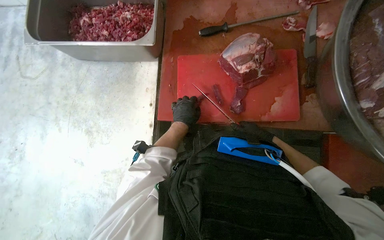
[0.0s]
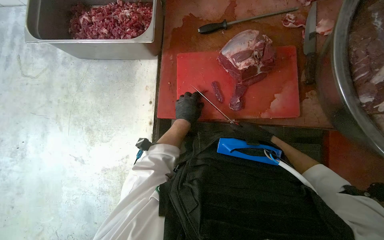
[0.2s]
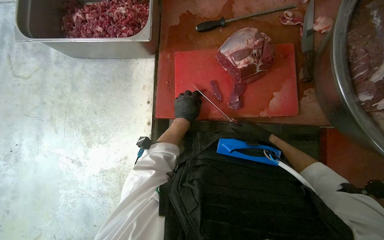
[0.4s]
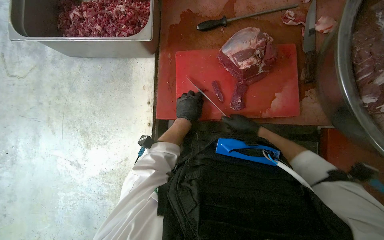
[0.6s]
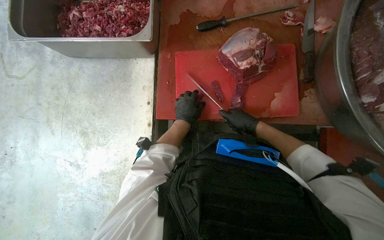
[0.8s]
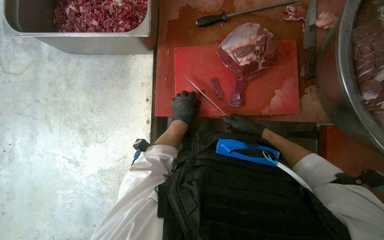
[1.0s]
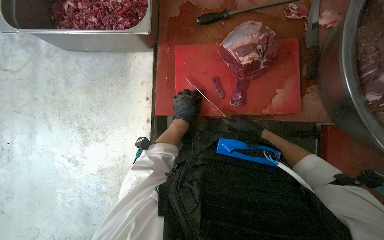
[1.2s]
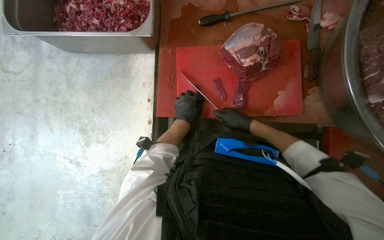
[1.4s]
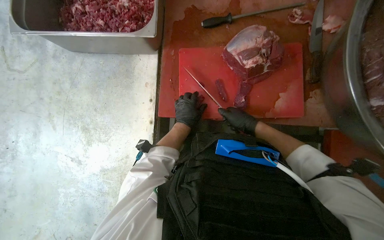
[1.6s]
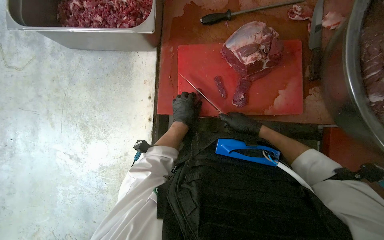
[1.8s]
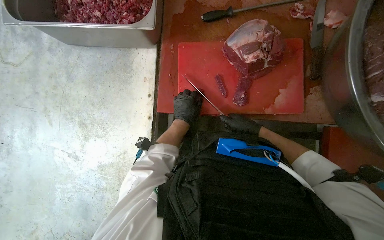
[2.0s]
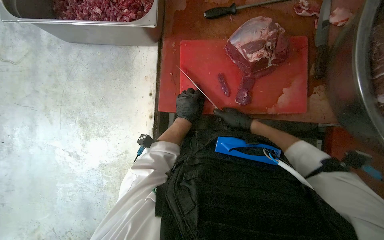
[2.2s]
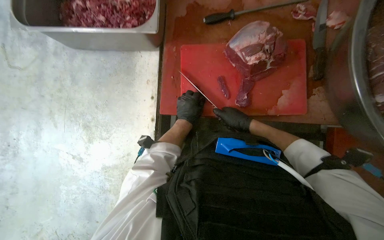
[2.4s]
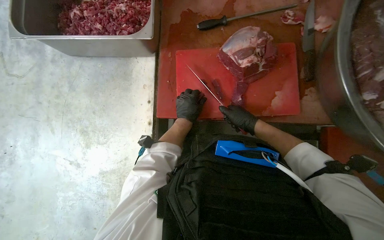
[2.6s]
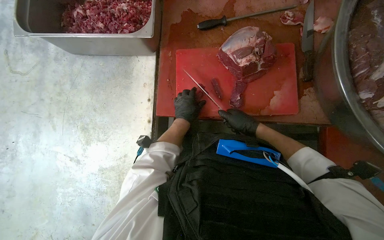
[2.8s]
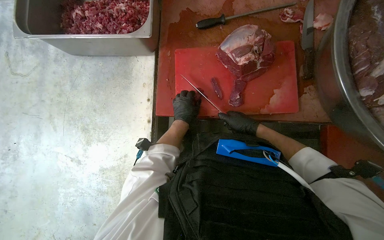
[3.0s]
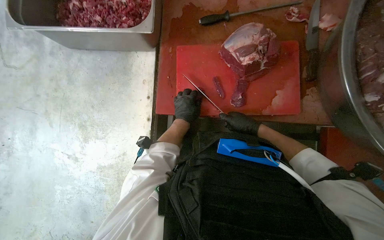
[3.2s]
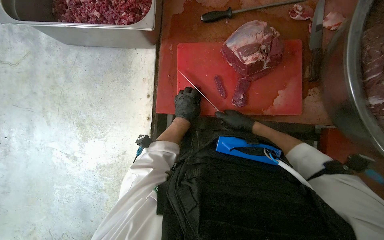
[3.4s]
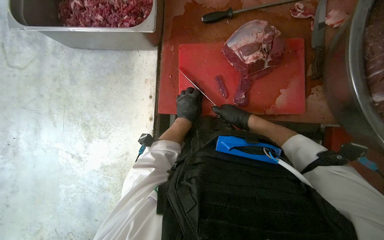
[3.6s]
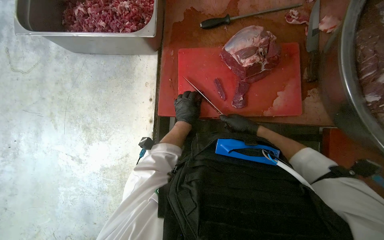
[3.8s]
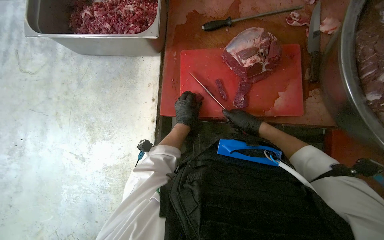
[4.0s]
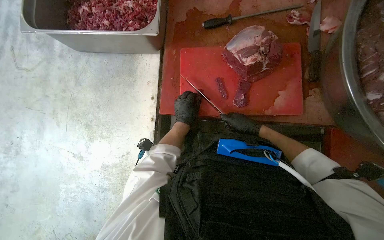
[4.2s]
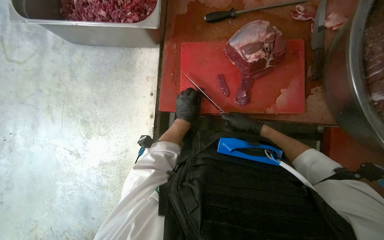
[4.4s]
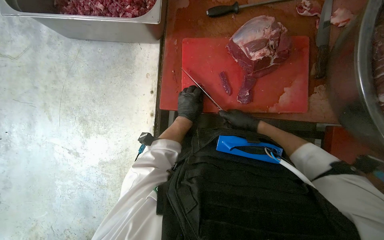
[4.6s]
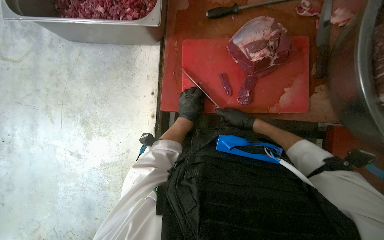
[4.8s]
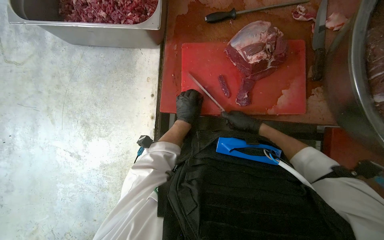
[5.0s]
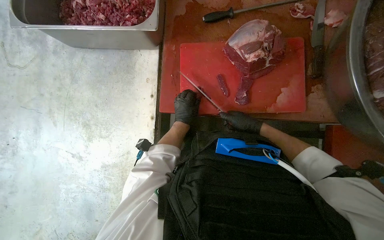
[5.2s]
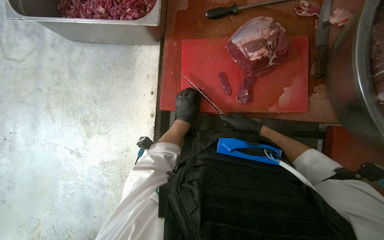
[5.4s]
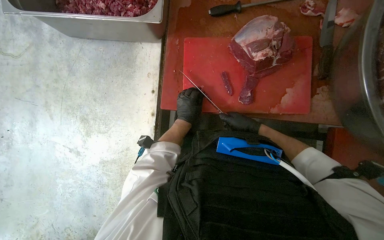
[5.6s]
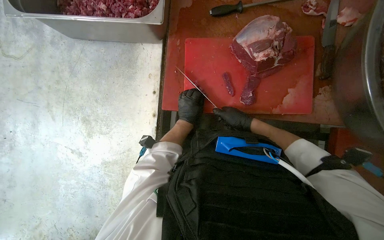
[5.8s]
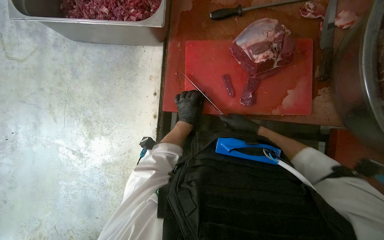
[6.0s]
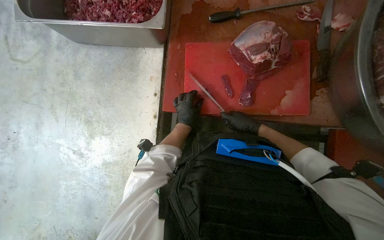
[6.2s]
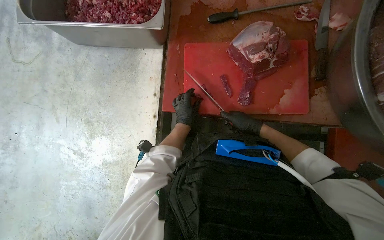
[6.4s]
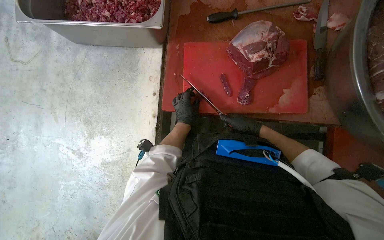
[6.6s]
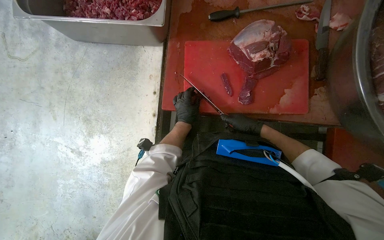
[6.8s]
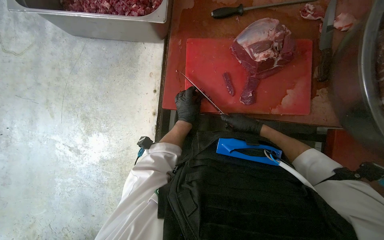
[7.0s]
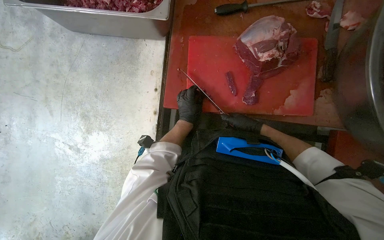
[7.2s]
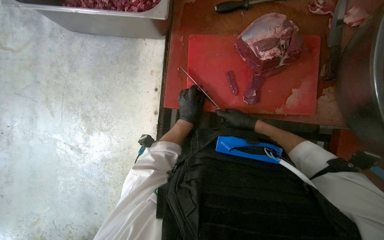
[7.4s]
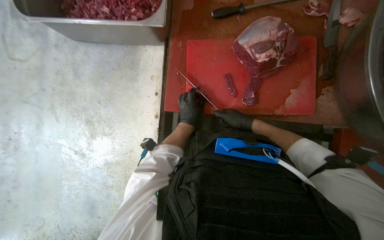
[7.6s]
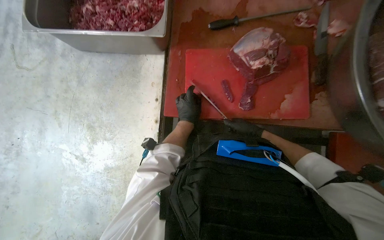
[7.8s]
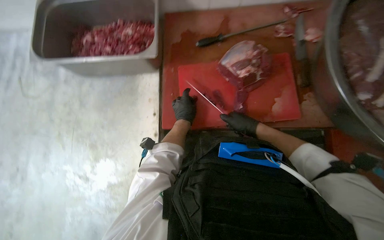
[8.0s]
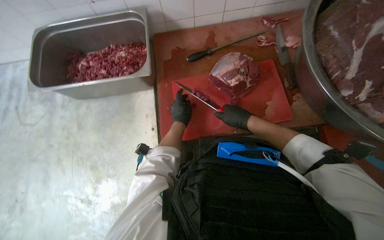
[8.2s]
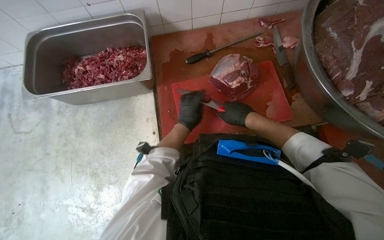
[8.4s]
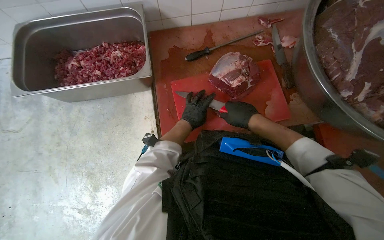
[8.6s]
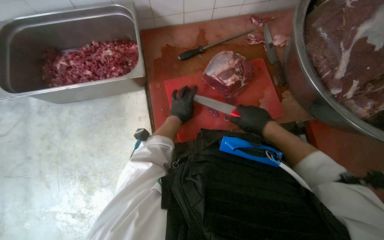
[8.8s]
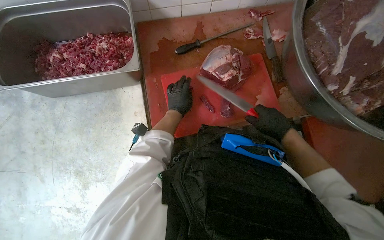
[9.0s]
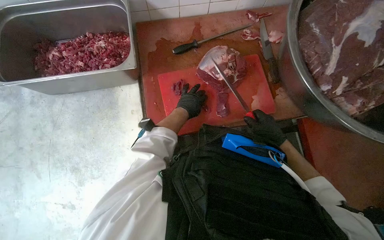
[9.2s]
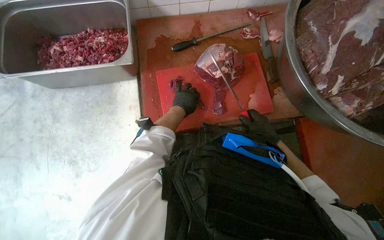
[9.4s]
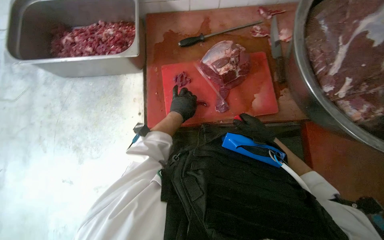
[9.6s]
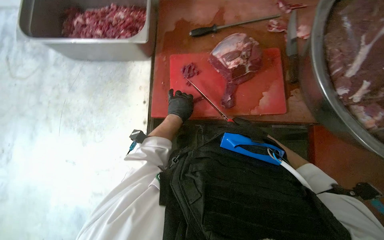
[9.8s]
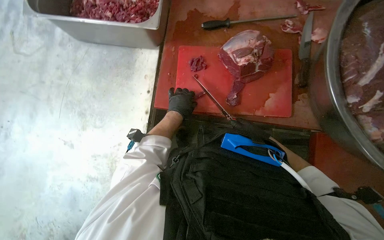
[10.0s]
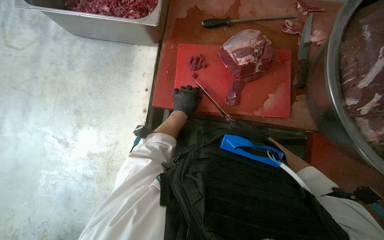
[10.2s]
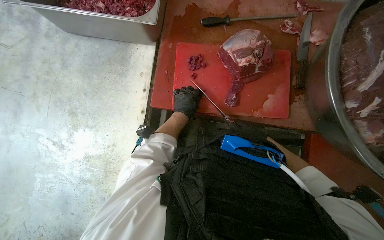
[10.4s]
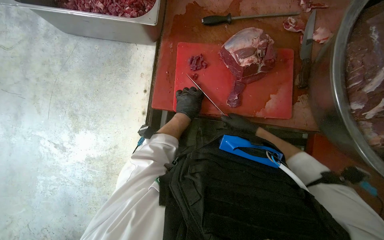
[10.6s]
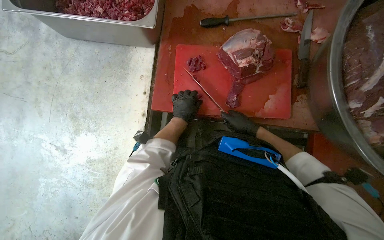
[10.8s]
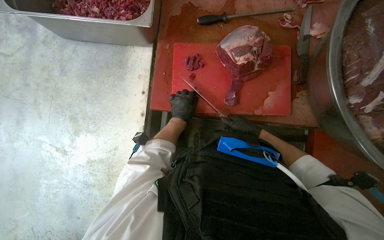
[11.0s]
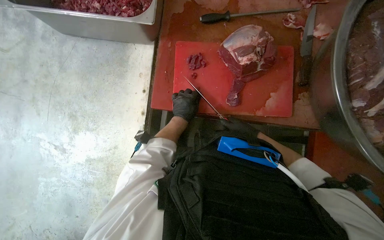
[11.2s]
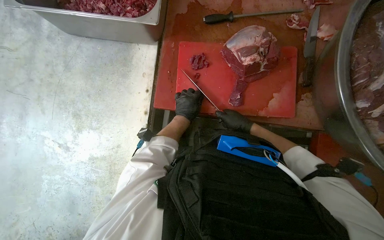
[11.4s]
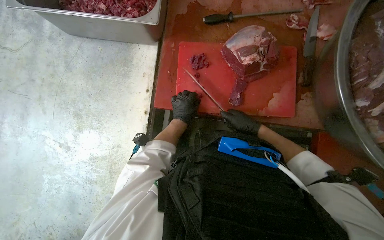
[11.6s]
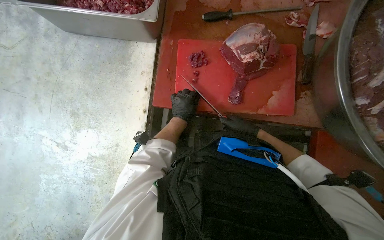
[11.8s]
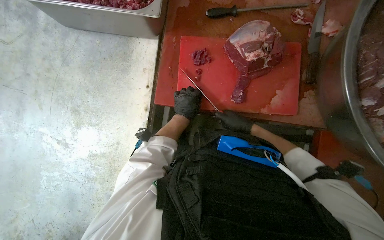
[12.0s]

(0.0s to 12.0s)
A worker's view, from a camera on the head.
Job: preparing food.
The whole recording: Cutting meat on board. The worker cuts pieces of meat on a red cutting board with a knife.
0.0s - 1.6s: The right hand goes some 10 cm to the left.
1.6s - 6.0s: The hands stay close to where they were, moving slightly.
7.6s - 9.0s: The right hand heads nearer to the camera, covering roughly 20 cm.
9.0s - 10.4s: The right hand is displaced farther from the camera by some 20 cm.
10.4s - 12.0s: The right hand heads to the left, covering about 10 cm.

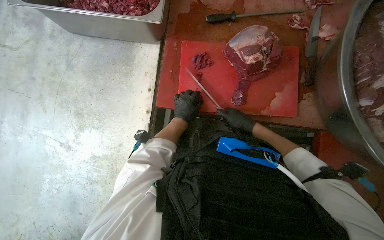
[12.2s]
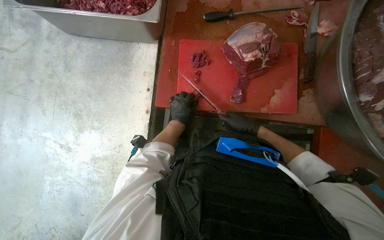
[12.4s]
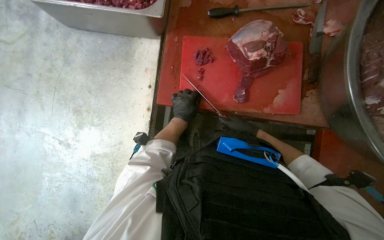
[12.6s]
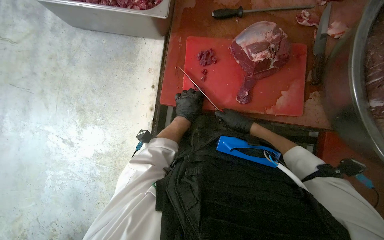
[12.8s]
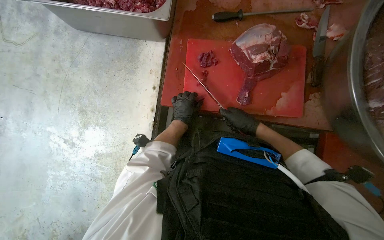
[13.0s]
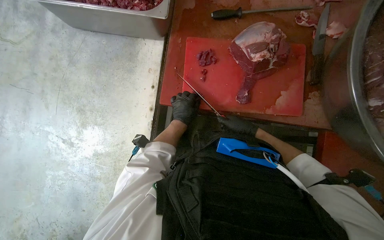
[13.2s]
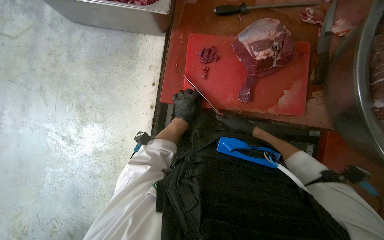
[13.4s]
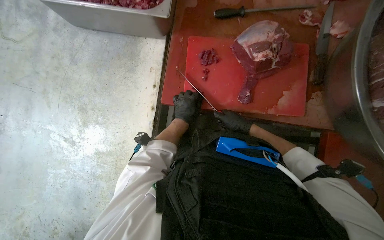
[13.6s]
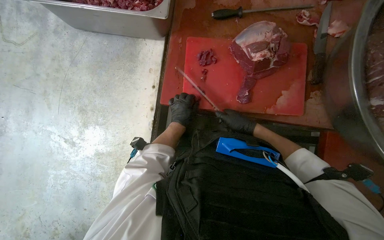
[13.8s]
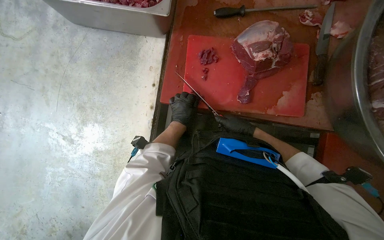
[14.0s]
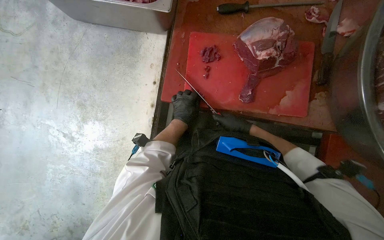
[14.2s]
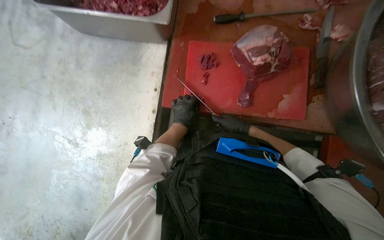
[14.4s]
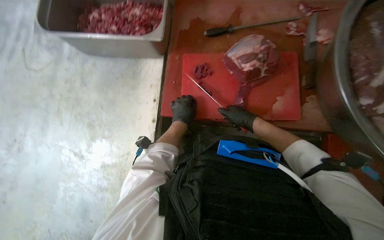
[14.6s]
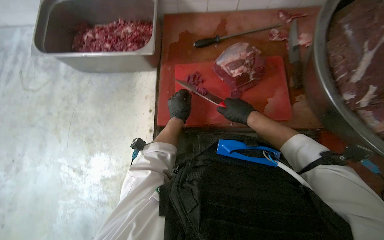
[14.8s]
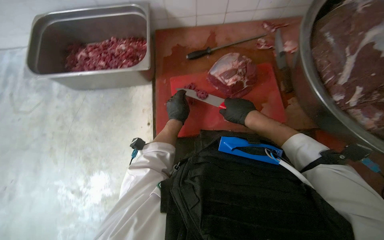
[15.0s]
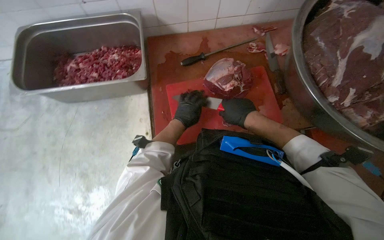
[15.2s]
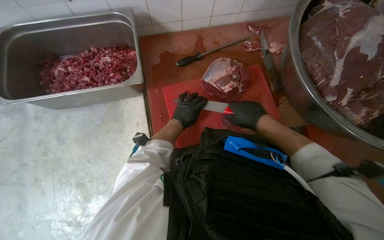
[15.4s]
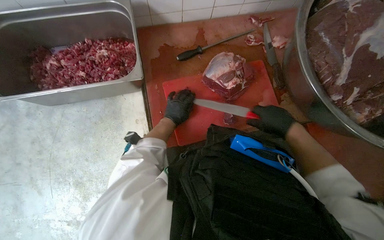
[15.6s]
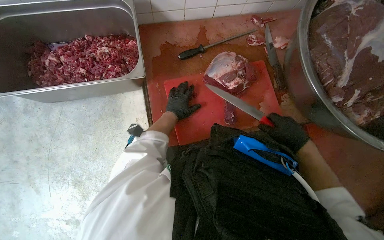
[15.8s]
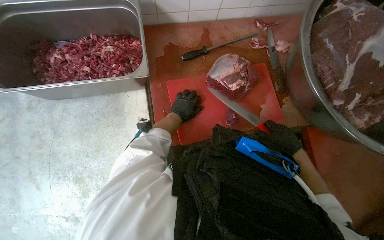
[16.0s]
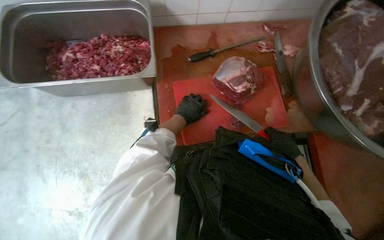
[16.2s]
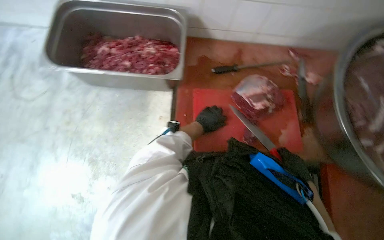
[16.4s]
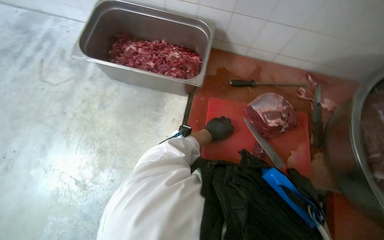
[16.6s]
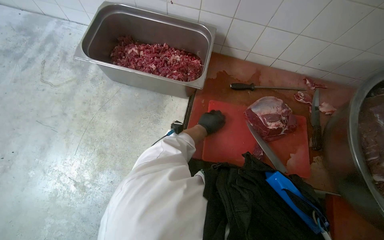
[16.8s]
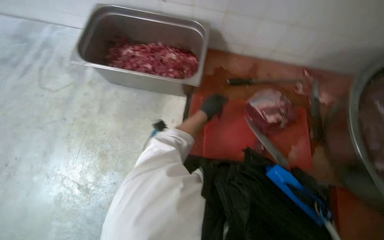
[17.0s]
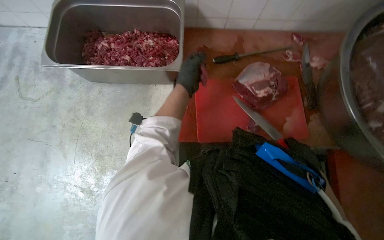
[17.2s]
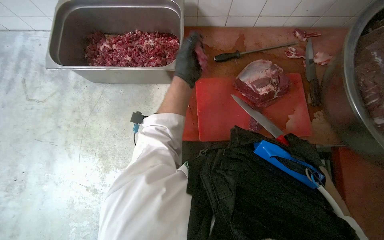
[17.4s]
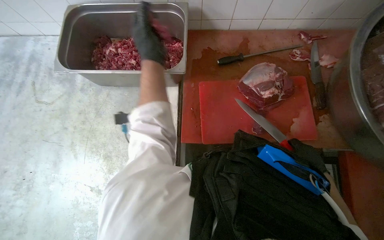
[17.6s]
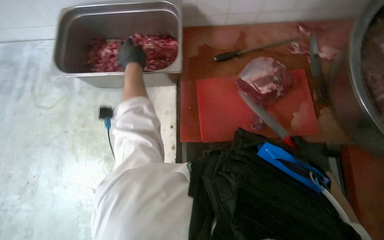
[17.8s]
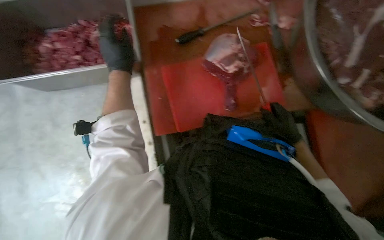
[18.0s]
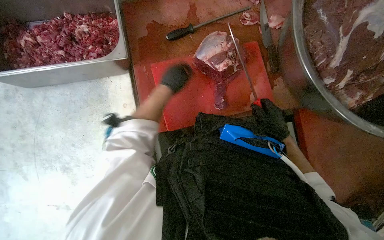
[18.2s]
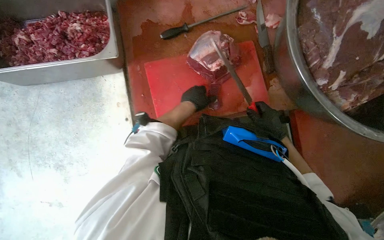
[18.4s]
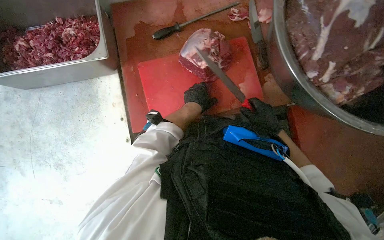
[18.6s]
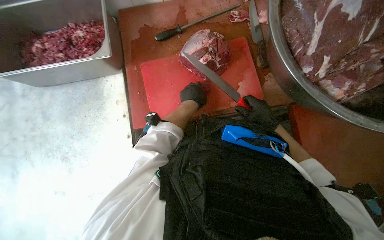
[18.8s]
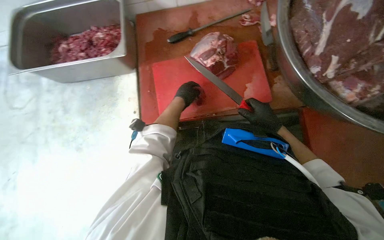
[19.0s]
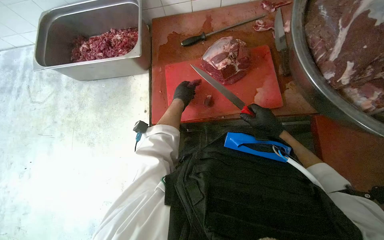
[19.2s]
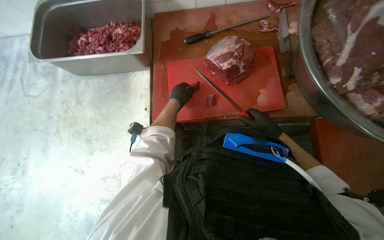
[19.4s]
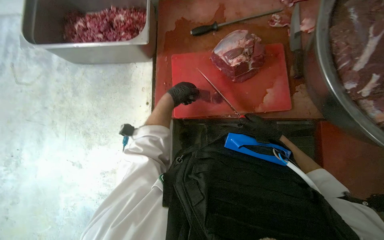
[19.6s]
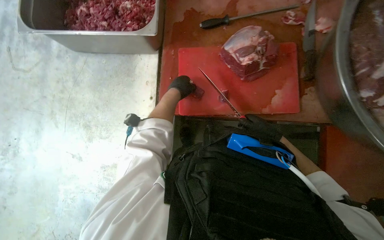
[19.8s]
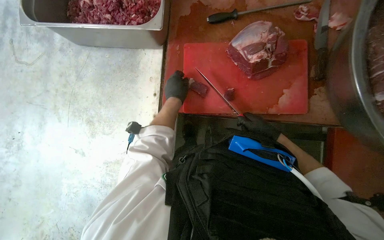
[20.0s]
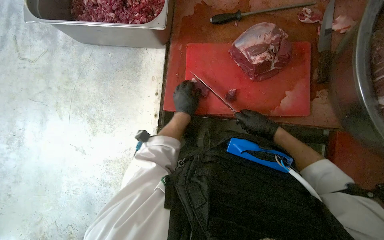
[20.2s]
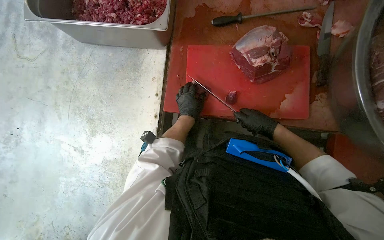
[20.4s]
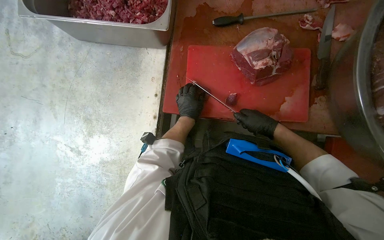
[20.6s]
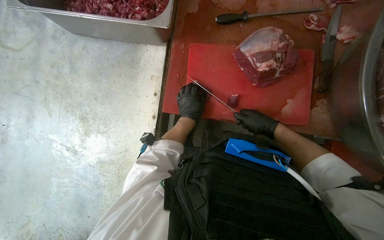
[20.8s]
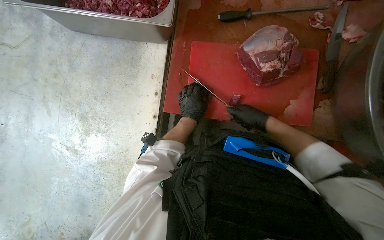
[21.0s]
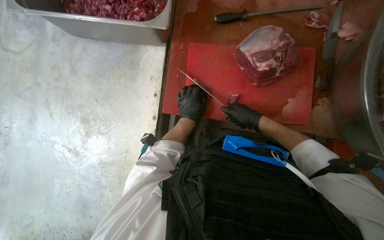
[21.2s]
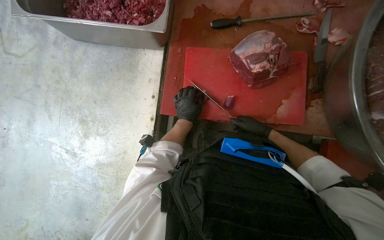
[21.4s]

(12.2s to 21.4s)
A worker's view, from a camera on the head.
Job: preparing food.
The whole recording: Cutting meat on board. The worker cuts pieces of meat on a red cutting board with a knife.
12.2s - 13.8s: The hands are busy where they are.
13.8s - 15.2s: The wearer looks about 10 degrees further upward. The right hand is displaced nearer to the camera by approximately 20 cm.
16.8s - 18.4s: The view tilts roughly 15 degrees downward. Everything in view rotates some 25 degrees counterclockwise. The left hand goes to the left and returns, approximately 20 cm each way.
18.4s - 19.8s: The left hand shifts roughly 15 cm to the left.
19.8s - 21.4s: The left hand travels down the picture by some 10 cm.
